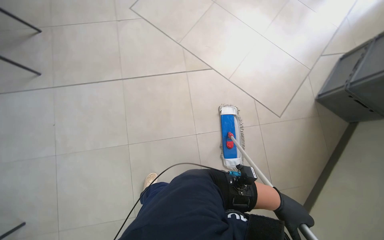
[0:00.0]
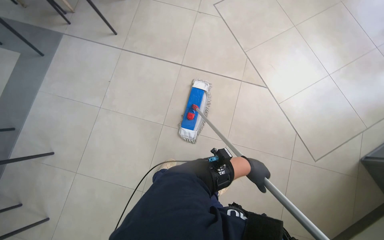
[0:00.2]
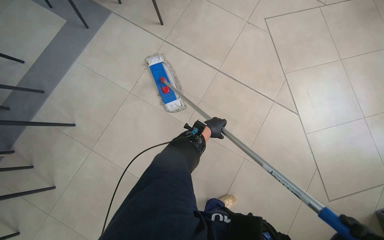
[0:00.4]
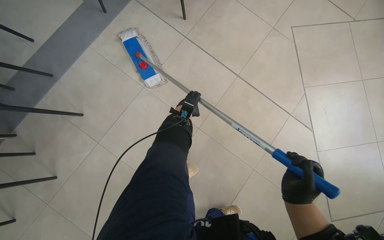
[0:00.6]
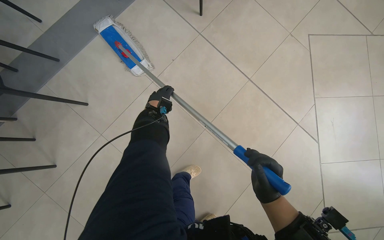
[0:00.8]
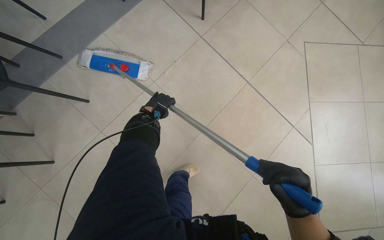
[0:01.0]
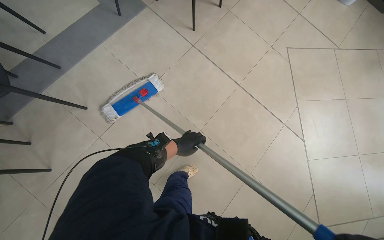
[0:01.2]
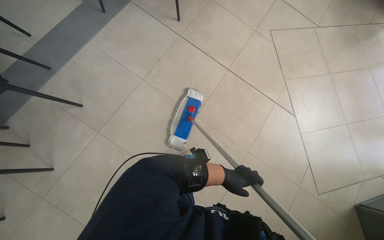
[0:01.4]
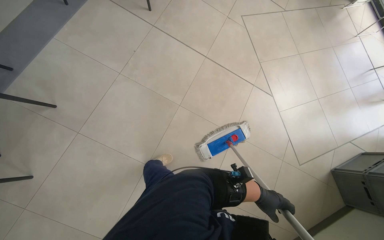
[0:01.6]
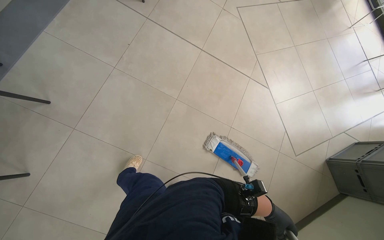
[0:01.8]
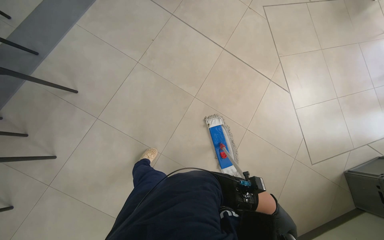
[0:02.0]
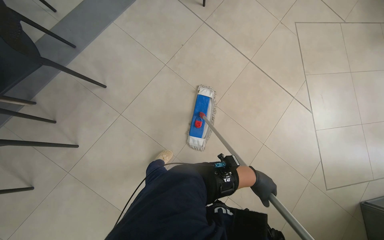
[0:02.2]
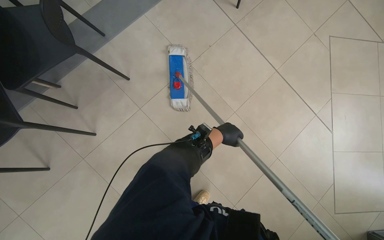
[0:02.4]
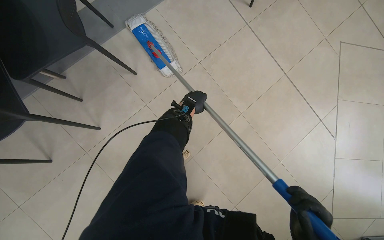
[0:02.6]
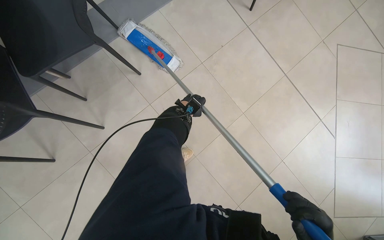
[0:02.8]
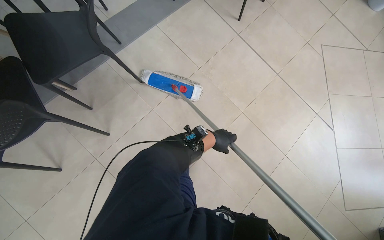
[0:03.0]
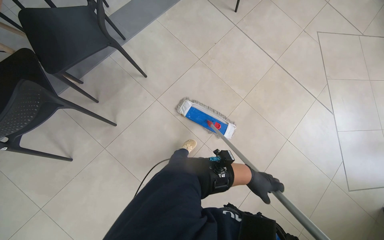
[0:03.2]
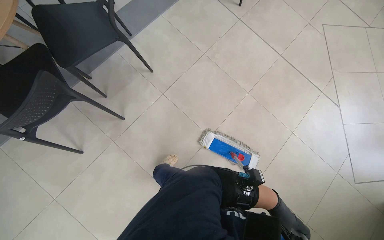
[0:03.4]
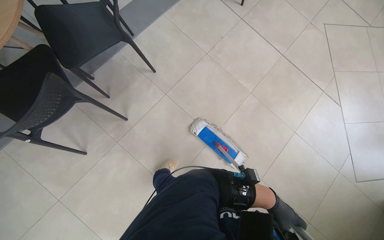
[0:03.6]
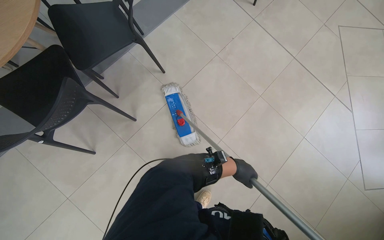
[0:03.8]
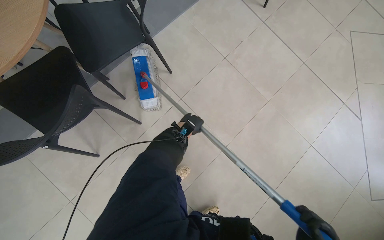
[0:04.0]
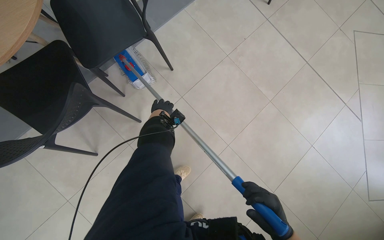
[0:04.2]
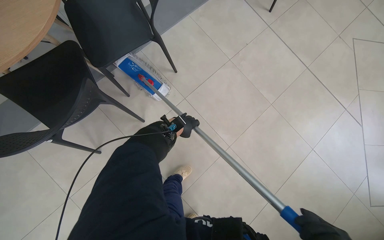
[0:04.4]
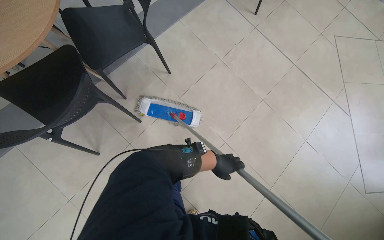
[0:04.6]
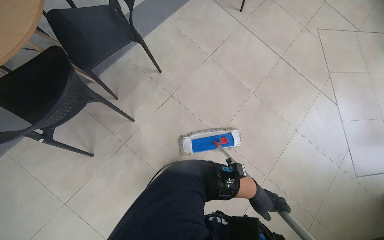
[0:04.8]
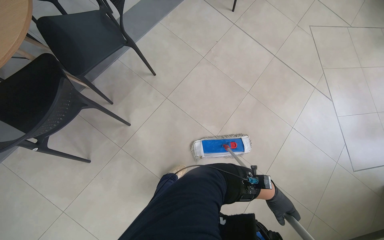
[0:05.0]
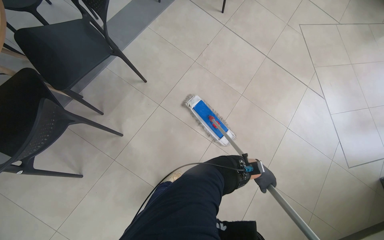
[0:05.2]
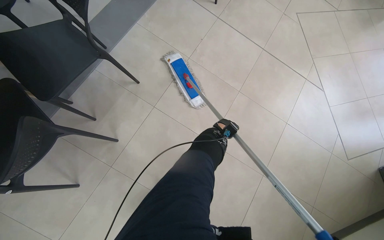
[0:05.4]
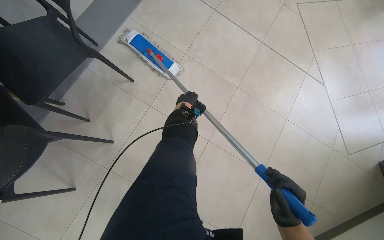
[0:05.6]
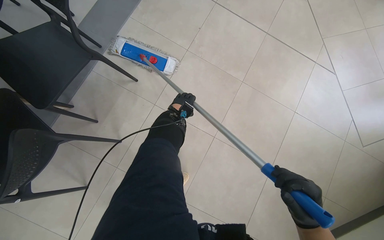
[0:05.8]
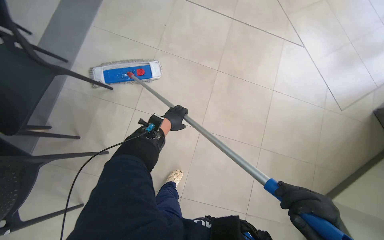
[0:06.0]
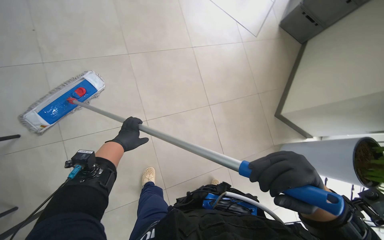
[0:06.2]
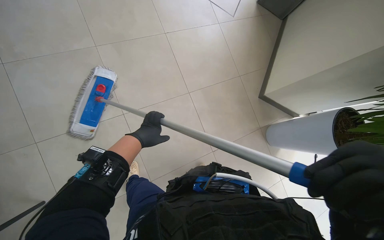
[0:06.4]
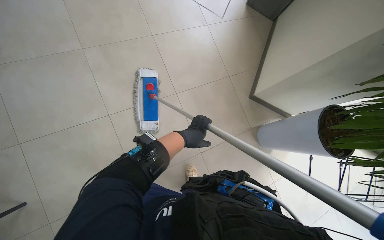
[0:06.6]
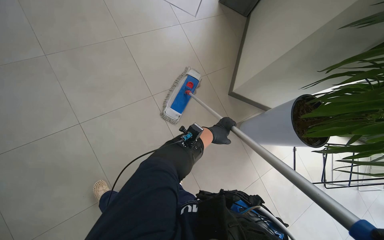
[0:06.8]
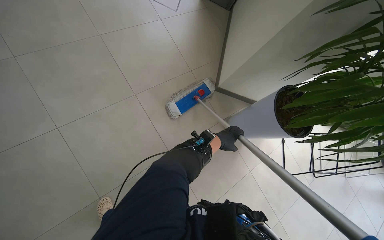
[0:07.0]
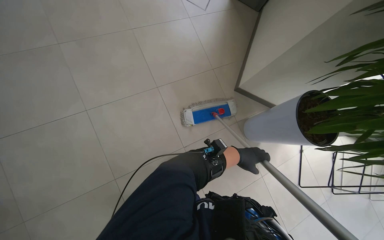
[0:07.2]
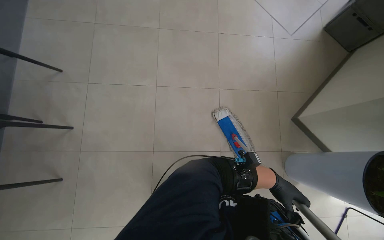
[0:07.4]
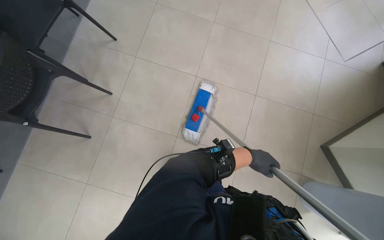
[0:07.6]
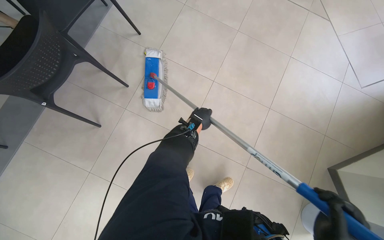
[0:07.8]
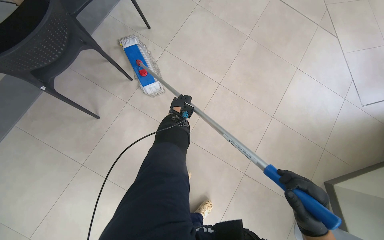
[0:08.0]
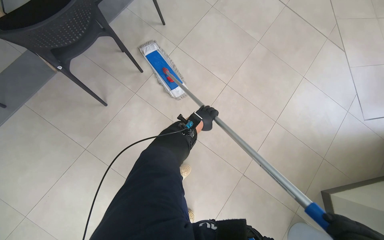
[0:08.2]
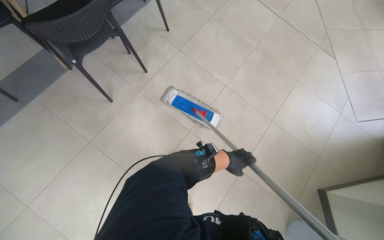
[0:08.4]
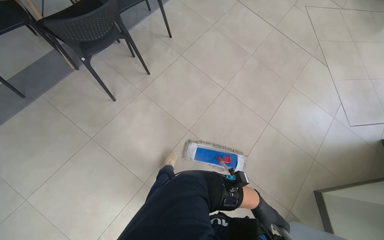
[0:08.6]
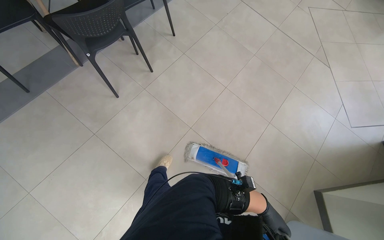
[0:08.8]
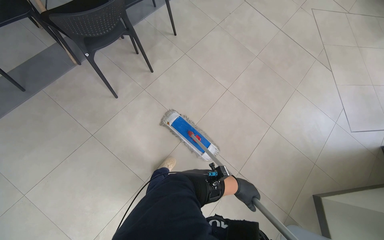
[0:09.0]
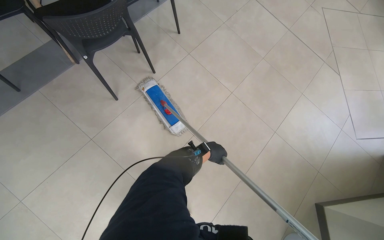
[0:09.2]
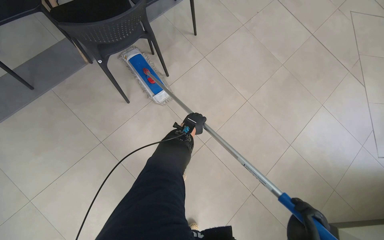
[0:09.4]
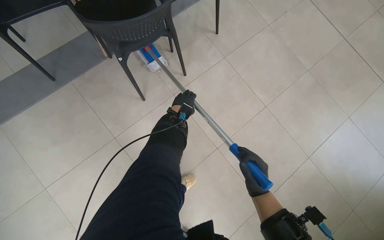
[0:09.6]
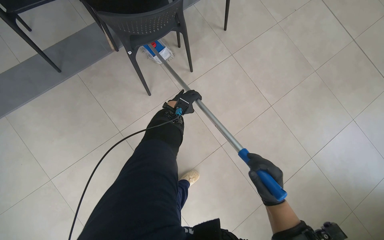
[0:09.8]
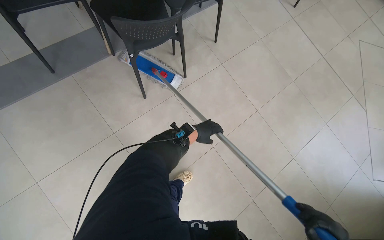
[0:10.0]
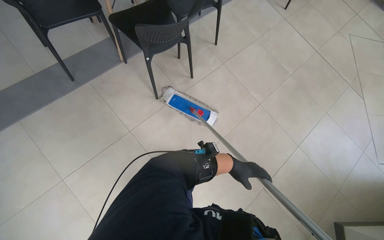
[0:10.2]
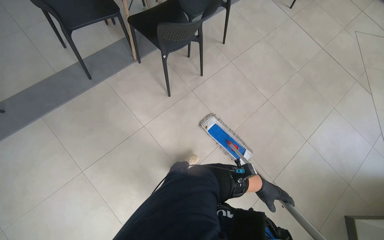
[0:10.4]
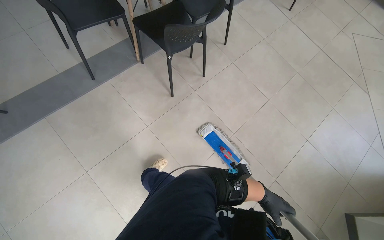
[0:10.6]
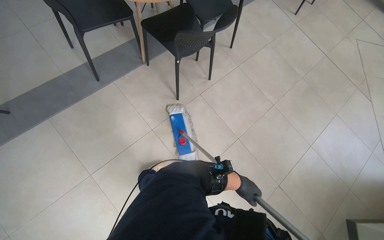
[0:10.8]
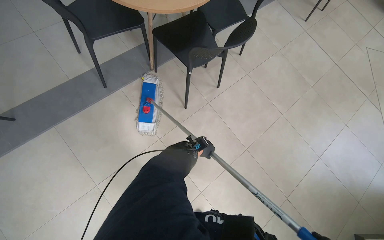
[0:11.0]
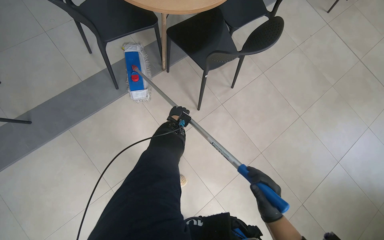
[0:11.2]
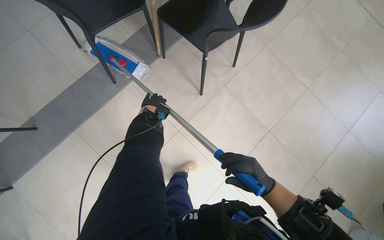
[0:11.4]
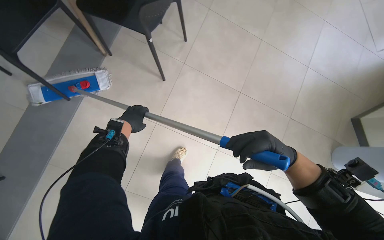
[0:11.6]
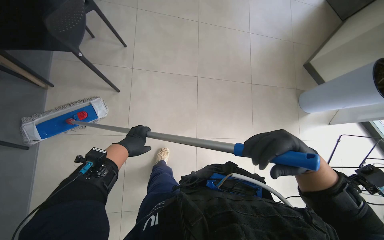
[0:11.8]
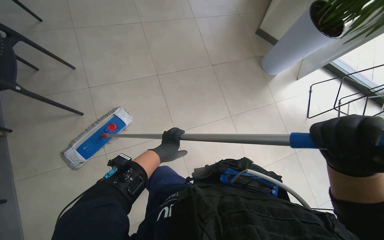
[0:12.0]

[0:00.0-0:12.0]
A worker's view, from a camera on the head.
Job: mopping floor.
The whole recording: Mopping cafe floor. The worker mops the cafe floor, moving around tables and chairs, and periodically cleans the mop head in a bucket.
0:00.0 to 0:01.6: The wearer moves approximately 60 cm. The scene rotates clockwise by about 35 degrees.
0:01.6 to 0:03.0: The head travels to the left, roughly 40 cm.
0:03.0 to 0:04.4: The left hand moves left and right over some 50 cm, changing direction 2 times.
0:04.4 to 0:06.0: The scene turns approximately 25 degrees counterclockwise in the picture. The left hand reaches about 50 cm to the right, then returns.
0:06.0 to 0:07.6: The head turns to the left by some 35 degrees.
0:09.0 to 0:10.4: The left hand reaches some 40 cm to the left, then returns.
0:10.4 to 0:12.0: The camera travels approximately 40 cm.

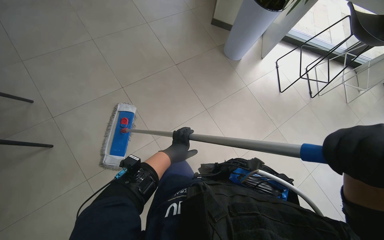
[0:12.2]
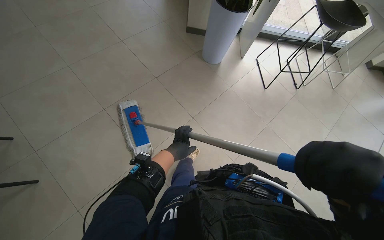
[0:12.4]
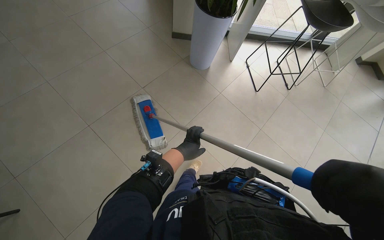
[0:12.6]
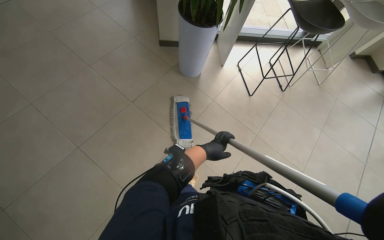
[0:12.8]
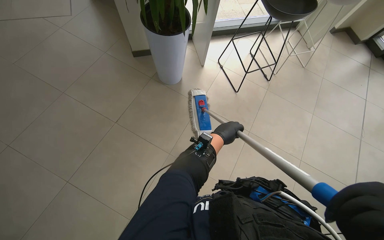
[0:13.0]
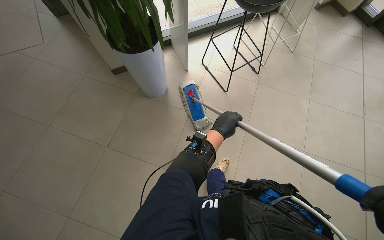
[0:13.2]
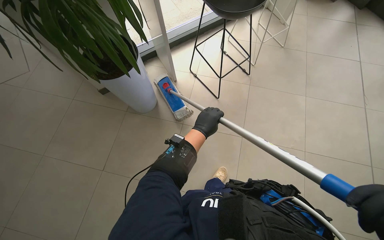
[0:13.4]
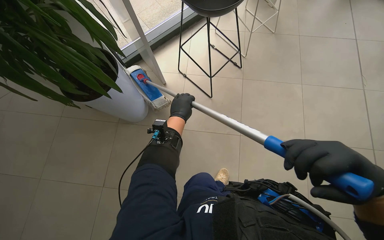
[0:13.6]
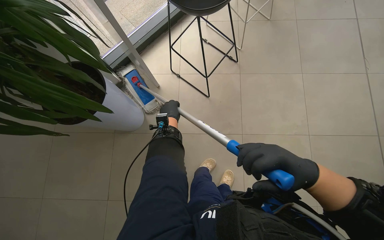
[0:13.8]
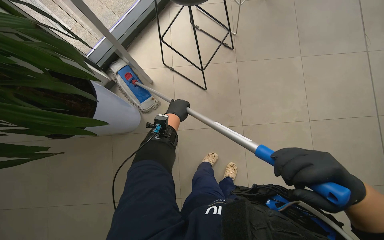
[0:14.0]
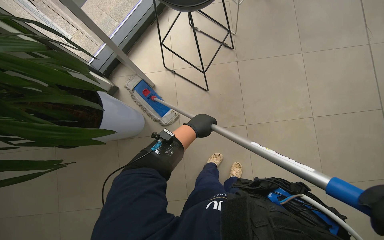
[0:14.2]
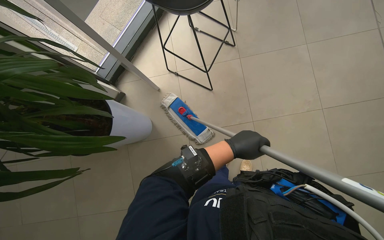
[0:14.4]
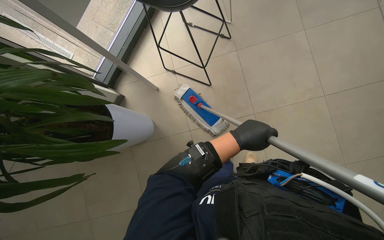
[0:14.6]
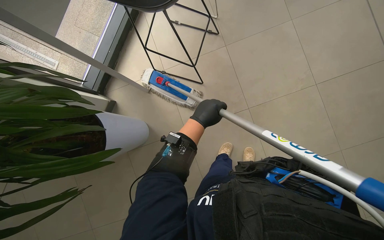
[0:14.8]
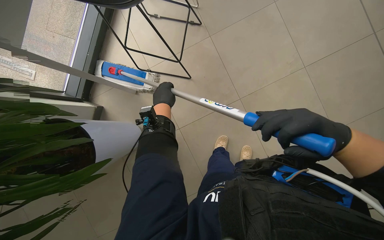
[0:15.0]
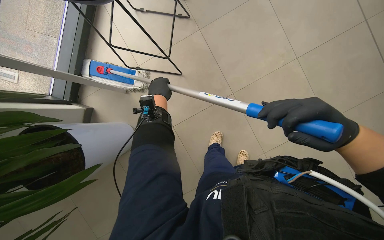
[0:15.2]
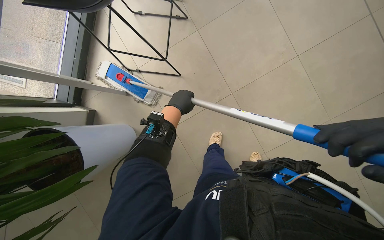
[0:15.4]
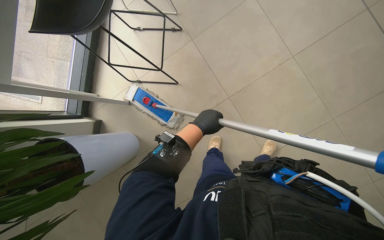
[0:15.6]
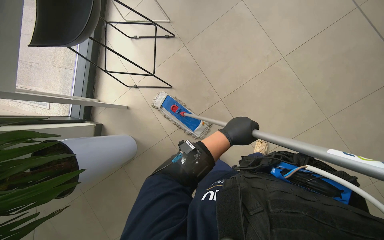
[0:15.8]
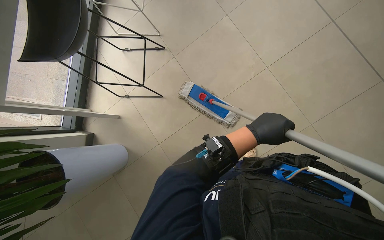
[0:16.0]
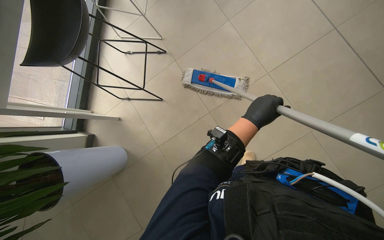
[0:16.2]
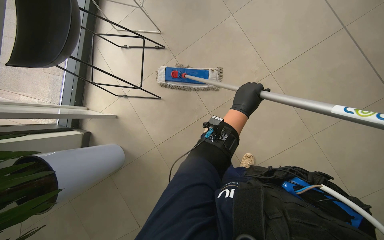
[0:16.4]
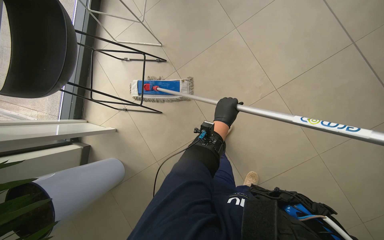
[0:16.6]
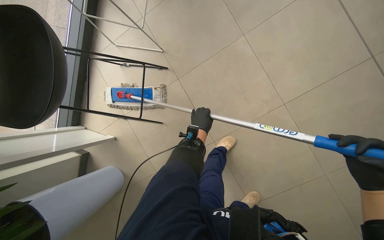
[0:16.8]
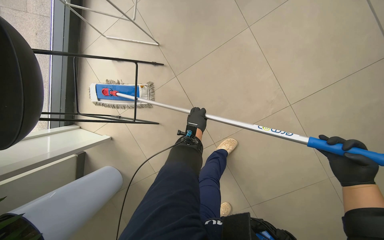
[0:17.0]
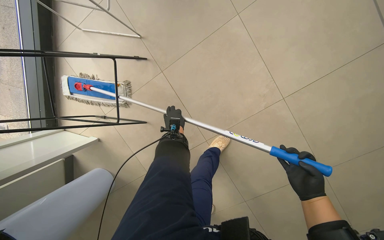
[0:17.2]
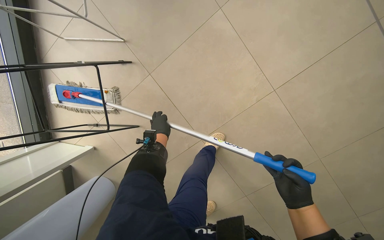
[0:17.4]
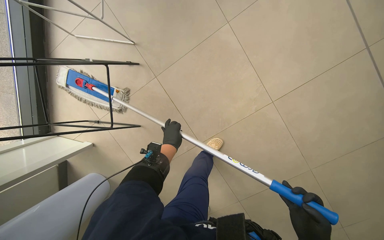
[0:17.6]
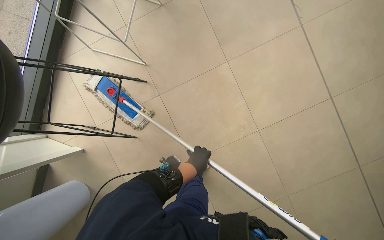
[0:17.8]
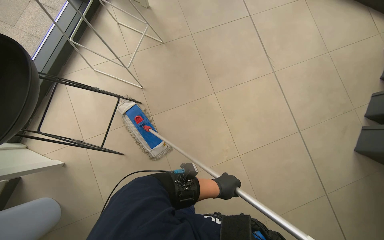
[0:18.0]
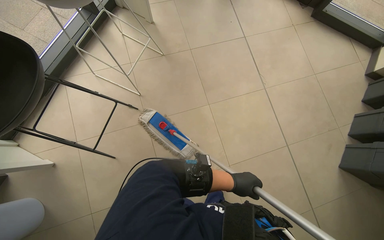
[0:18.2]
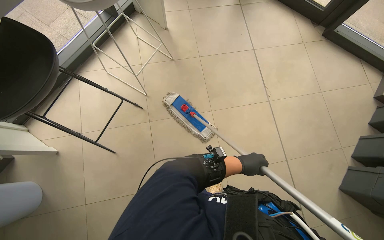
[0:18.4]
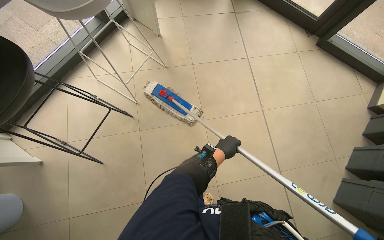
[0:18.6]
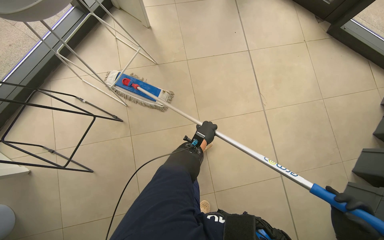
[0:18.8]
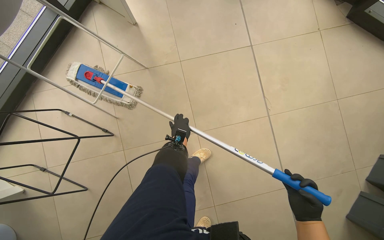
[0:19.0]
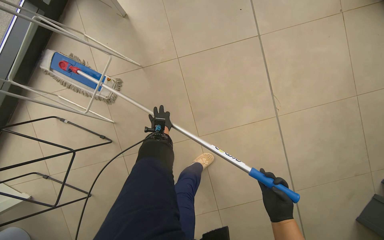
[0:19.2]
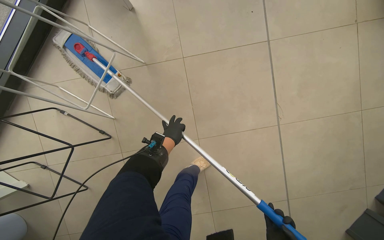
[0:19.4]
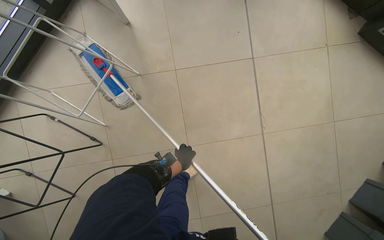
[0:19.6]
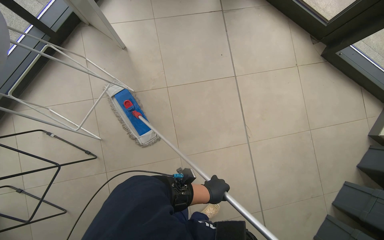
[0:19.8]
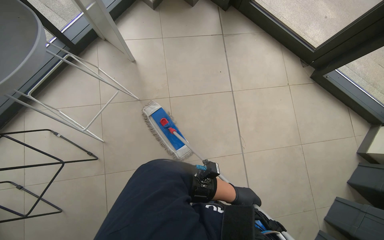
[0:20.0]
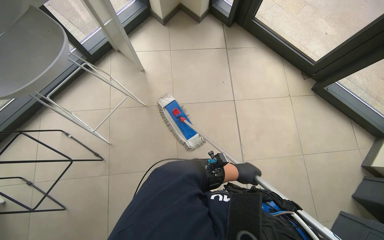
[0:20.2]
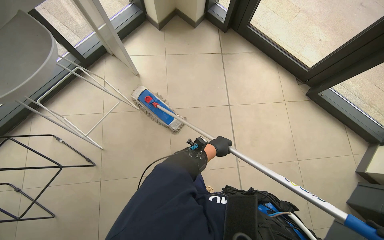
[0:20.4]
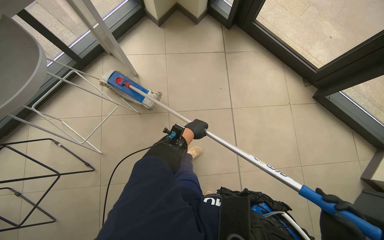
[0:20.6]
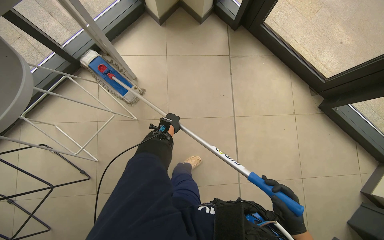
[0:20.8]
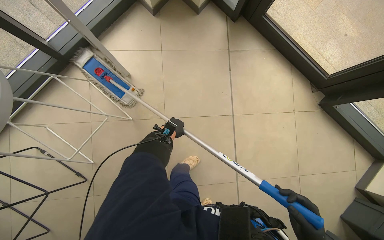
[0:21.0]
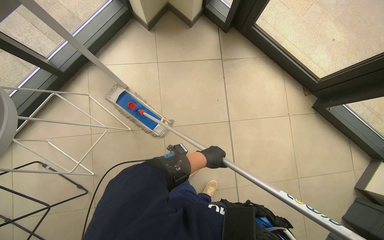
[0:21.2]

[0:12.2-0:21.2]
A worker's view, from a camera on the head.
Job: mopping floor.
The whole recording: Mopping cafe floor. The worker mops the cafe floor, moving around tables and chairs, and periodically cleans the mop head in a bucket.
0:15.2 to 0:16.6: The left hand travels to the right by approximately 35 cm.
0:16.6 to 0:18.2: The view pans to the right by roughly 15 degrees. The view tilts roughly 15 degrees upward.
0:18.2 to 0:19.8: The camera travels roughly 60 cm.
0:19.8 to 0:21.2: The left hand moves left and right over roughly 30 cm, changing direction 2 times.
